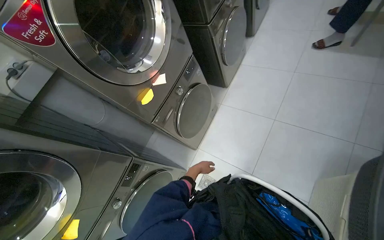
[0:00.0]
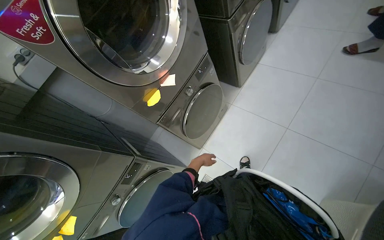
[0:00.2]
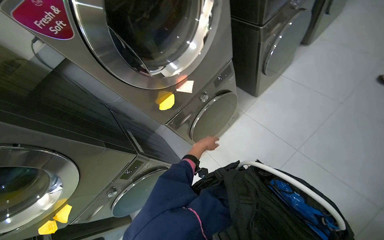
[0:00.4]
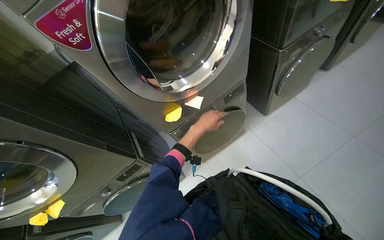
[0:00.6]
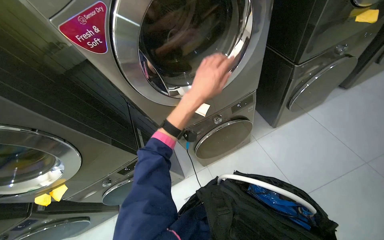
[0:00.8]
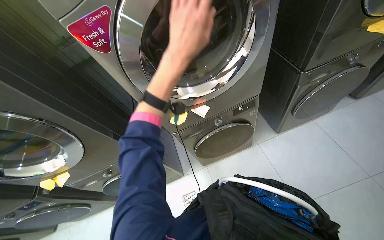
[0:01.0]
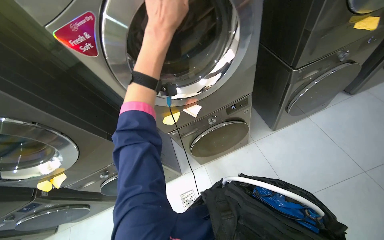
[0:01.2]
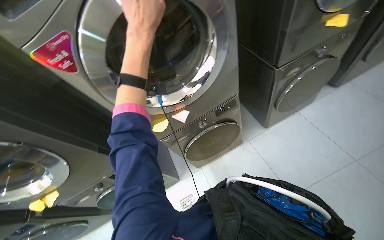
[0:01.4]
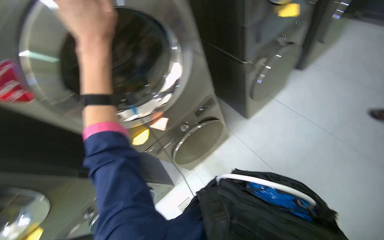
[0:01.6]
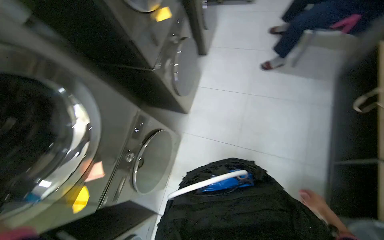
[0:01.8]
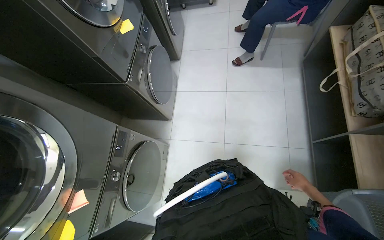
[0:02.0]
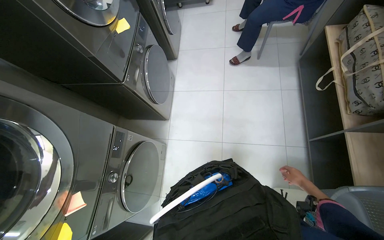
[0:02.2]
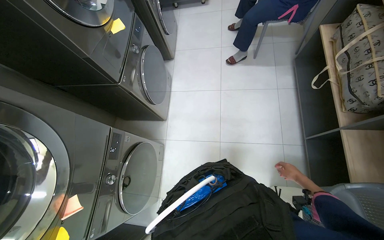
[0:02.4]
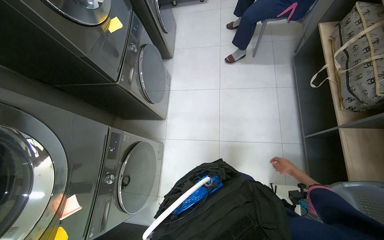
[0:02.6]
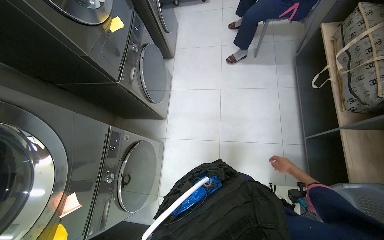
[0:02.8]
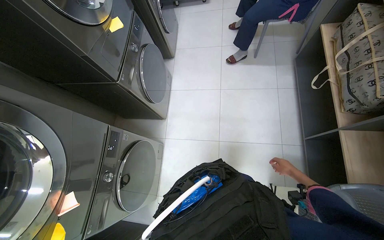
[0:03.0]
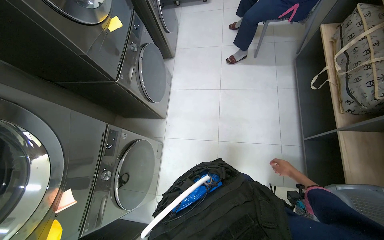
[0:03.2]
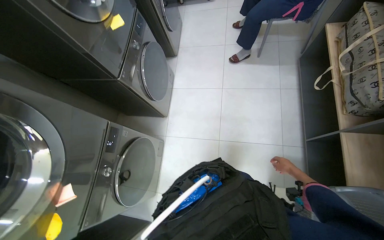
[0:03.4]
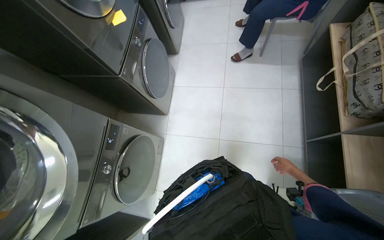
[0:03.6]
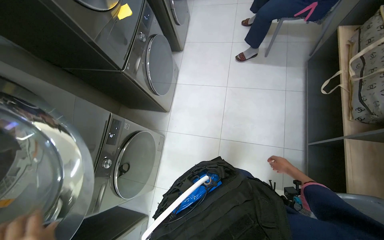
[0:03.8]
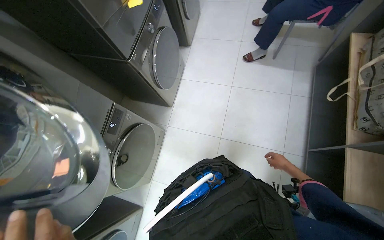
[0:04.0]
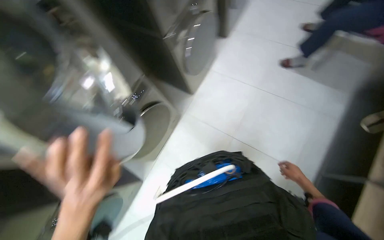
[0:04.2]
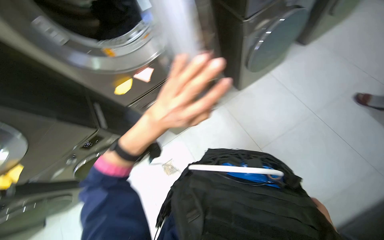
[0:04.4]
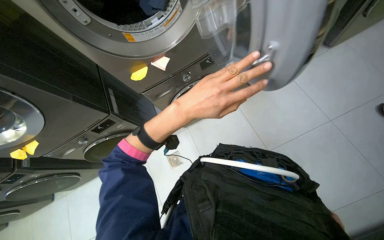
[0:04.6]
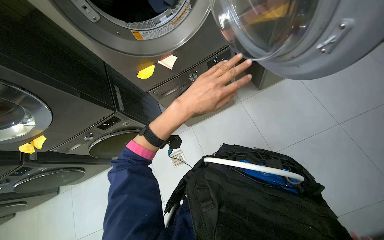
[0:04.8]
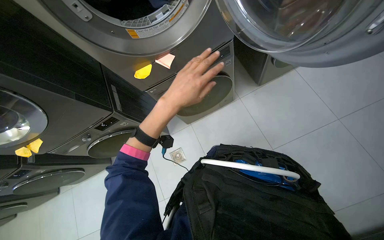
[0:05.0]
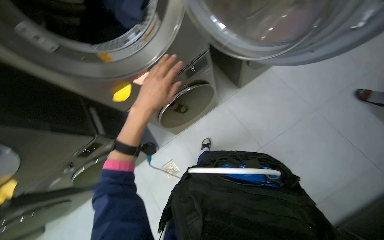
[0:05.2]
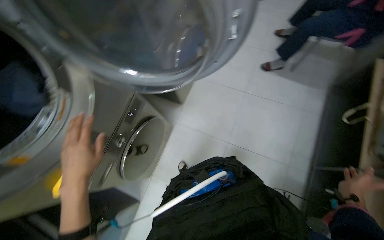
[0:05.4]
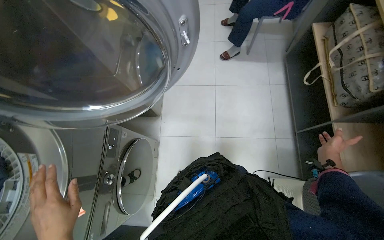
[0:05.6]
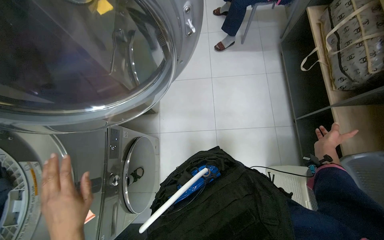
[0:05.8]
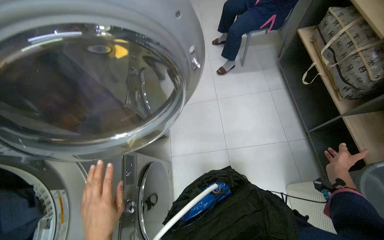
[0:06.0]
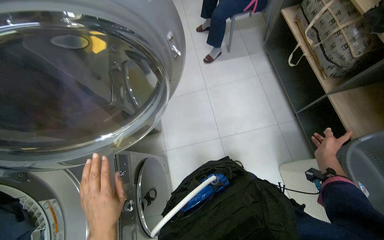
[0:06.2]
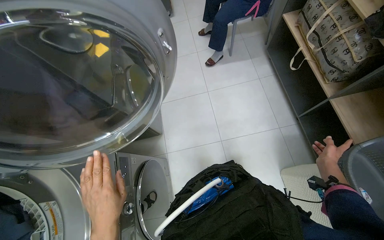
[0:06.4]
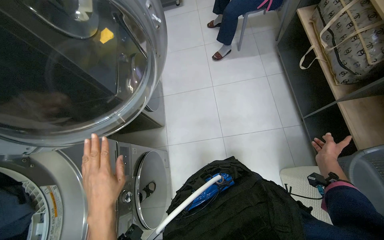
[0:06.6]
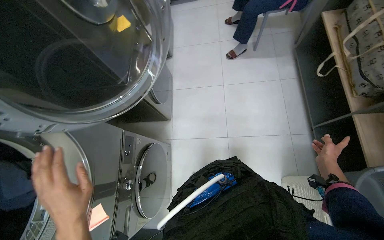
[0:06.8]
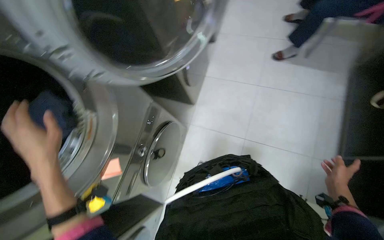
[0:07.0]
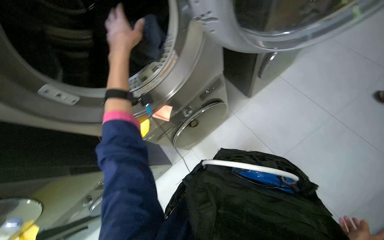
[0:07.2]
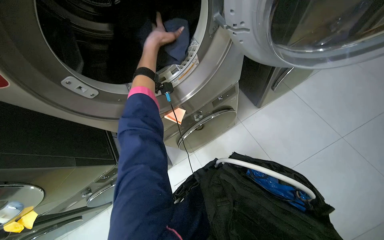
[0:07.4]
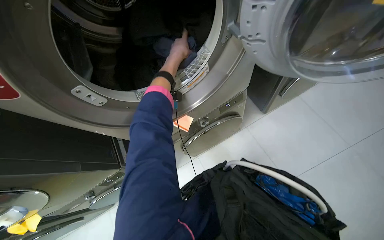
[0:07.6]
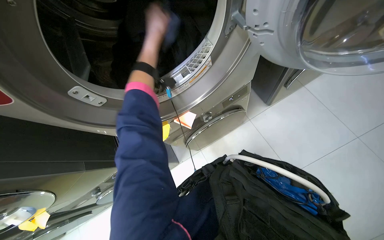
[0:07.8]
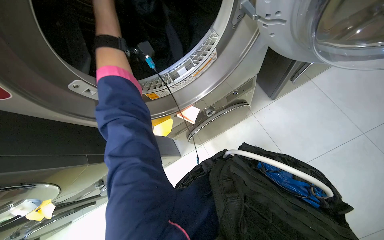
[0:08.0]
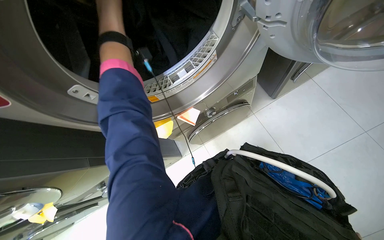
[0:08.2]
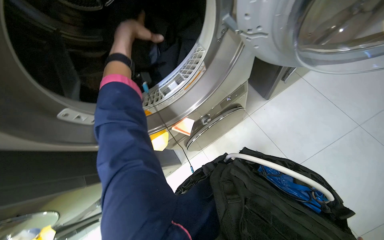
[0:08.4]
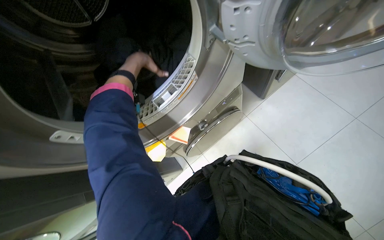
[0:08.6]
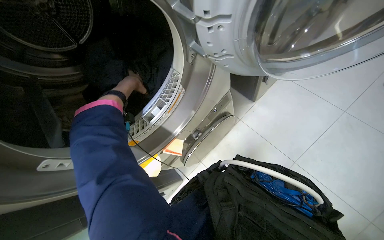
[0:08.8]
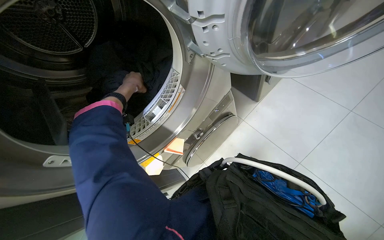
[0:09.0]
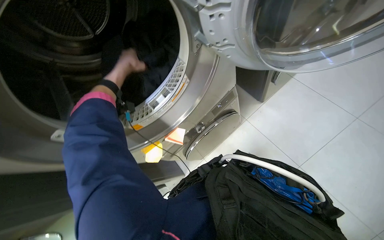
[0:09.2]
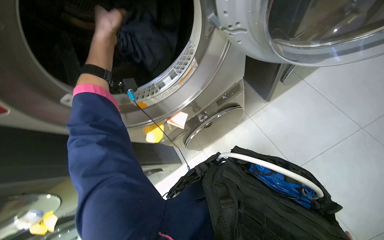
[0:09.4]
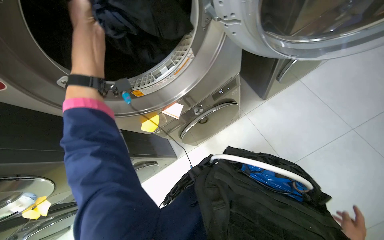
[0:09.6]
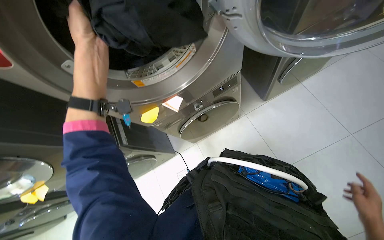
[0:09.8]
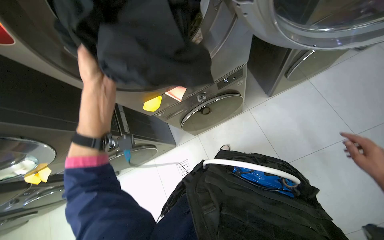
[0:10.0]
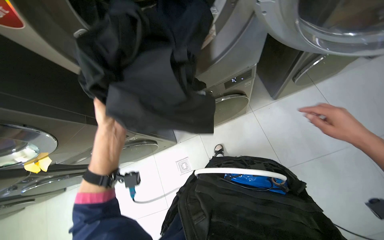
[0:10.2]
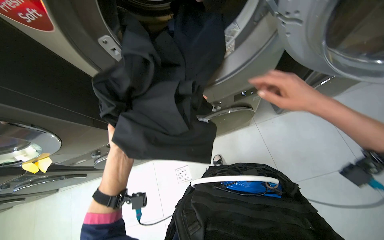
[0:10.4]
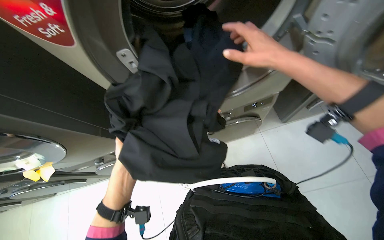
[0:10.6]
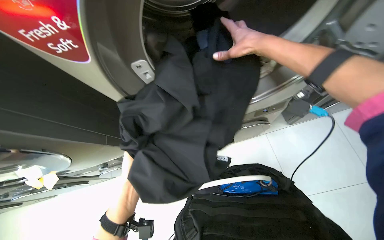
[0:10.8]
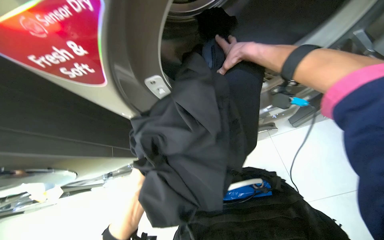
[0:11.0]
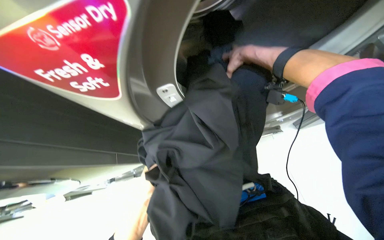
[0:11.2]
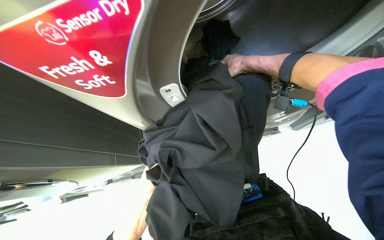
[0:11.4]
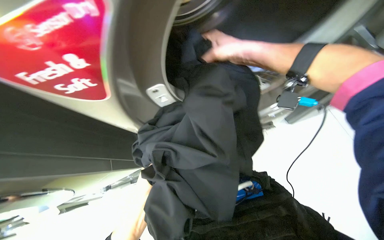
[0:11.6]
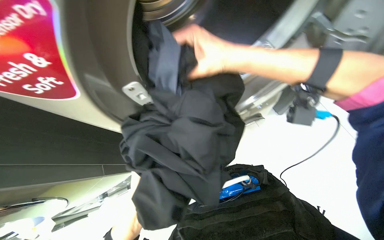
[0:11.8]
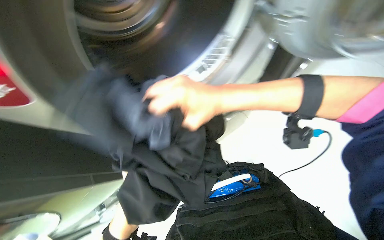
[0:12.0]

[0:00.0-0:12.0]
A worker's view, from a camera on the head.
Job: managing laundry.
The whole recording: Emptying washing machines and removing notes. The worker opens washing machine doors, removes clothes, and collects sticky notes from the machines.
0:01.6 to 0:03.0: The head rotates about 45 degrees to the right.
0:03.0 to 0:04.4: The wearer looks some 50 degrees further to the left.
0:04.4 to 0:06.0: The head turns to the right by some 60 degrees. The camera pitches upward, by some 20 degrees.
0:06.0 to 0:07.6: The head rotates approximately 65 degrees to the left. The view tips downward by approximately 15 degrees.
0:09.0 to 0:10.4: The scene rotates clockwise by about 30 degrees. The left hand heads down the picture, covering about 50 cm.
0:10.4 to 0:12.0: The right hand shifts approximately 30 cm to the left.

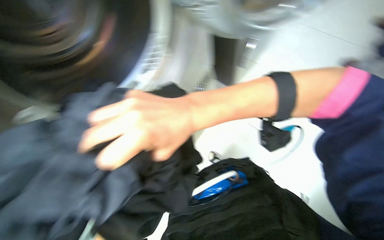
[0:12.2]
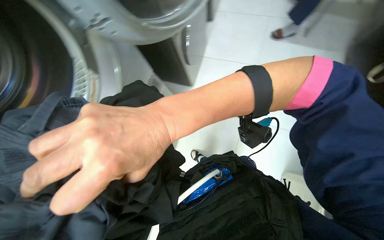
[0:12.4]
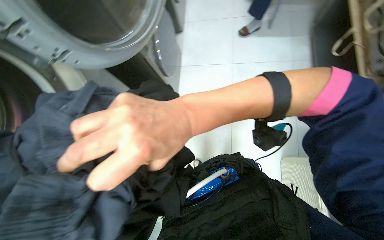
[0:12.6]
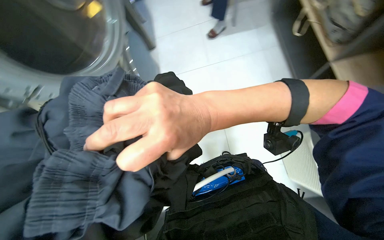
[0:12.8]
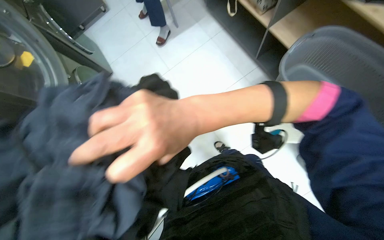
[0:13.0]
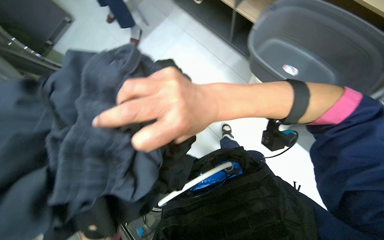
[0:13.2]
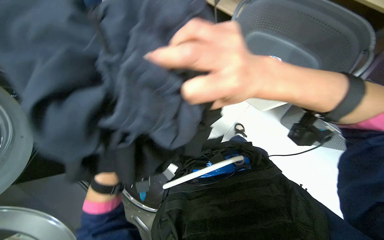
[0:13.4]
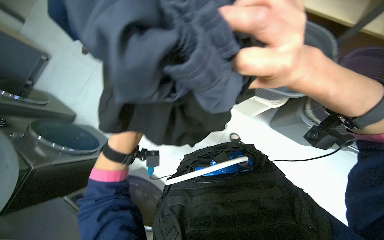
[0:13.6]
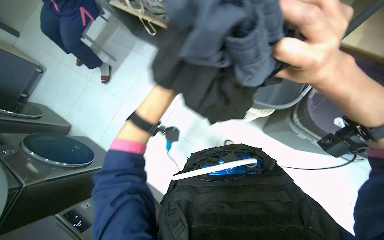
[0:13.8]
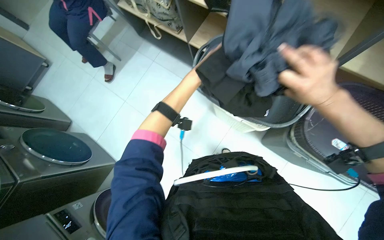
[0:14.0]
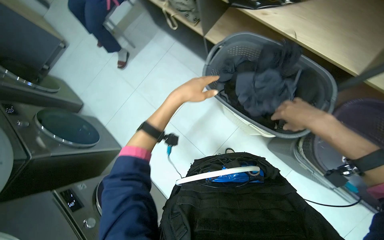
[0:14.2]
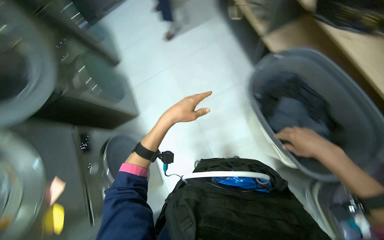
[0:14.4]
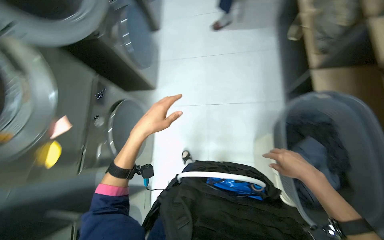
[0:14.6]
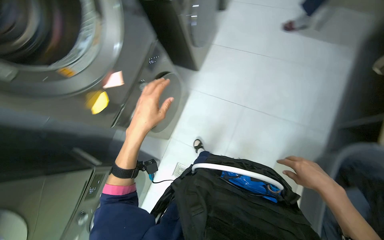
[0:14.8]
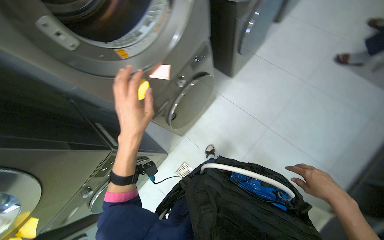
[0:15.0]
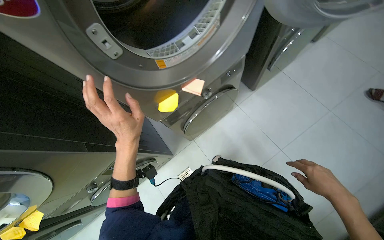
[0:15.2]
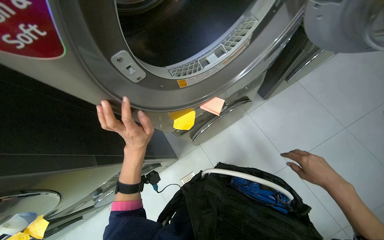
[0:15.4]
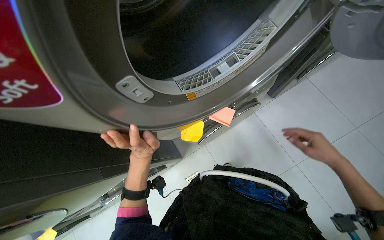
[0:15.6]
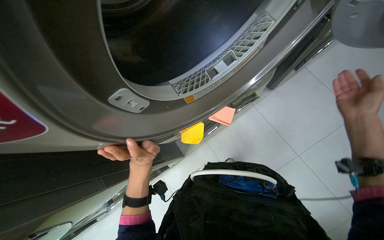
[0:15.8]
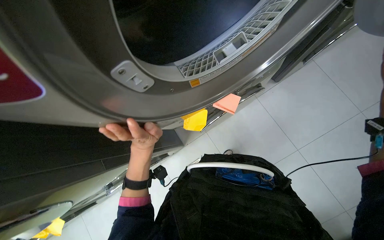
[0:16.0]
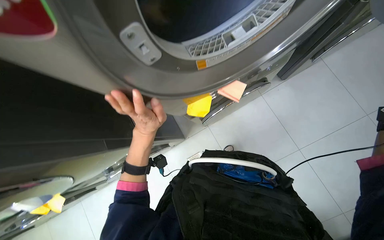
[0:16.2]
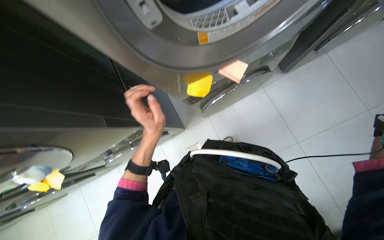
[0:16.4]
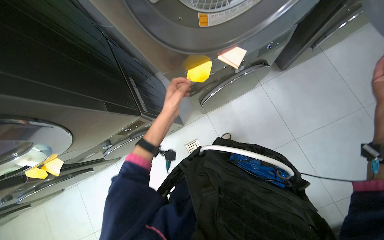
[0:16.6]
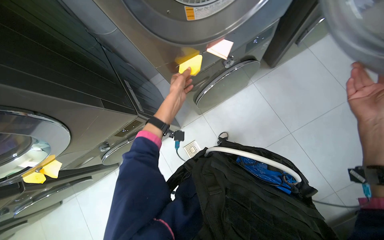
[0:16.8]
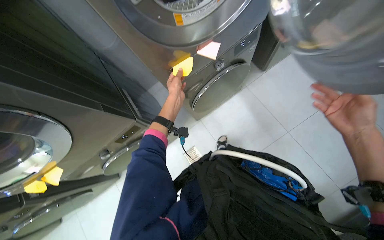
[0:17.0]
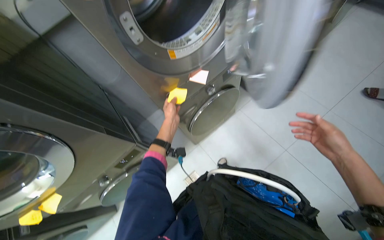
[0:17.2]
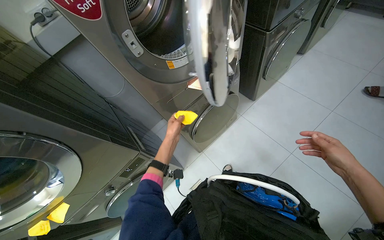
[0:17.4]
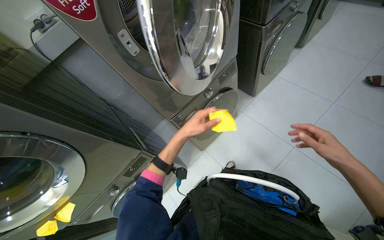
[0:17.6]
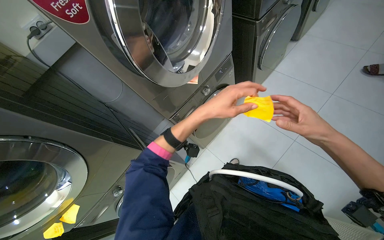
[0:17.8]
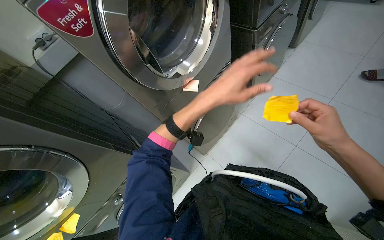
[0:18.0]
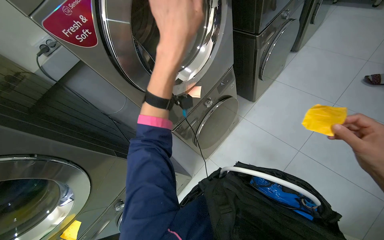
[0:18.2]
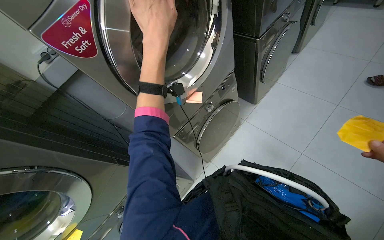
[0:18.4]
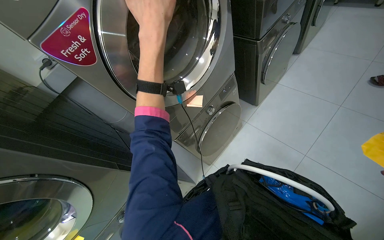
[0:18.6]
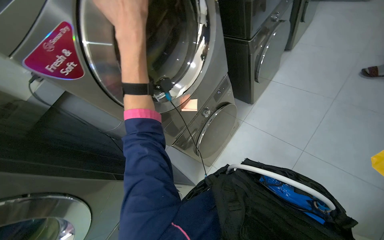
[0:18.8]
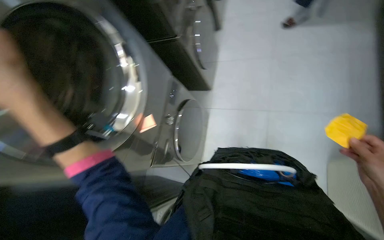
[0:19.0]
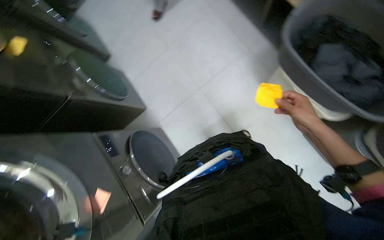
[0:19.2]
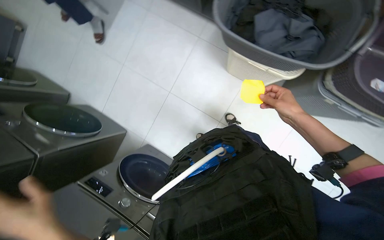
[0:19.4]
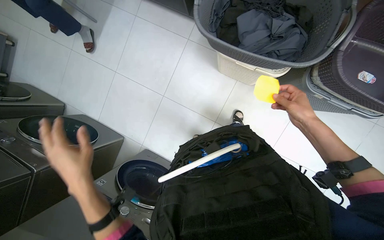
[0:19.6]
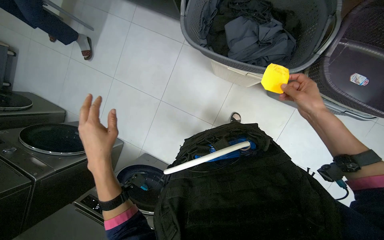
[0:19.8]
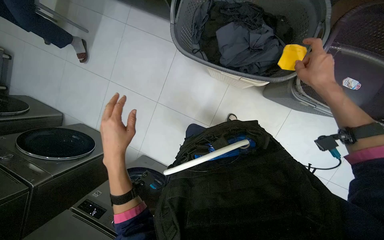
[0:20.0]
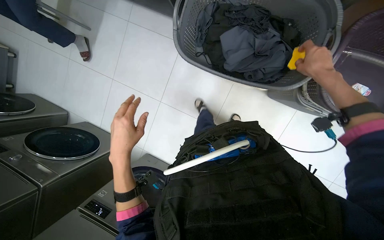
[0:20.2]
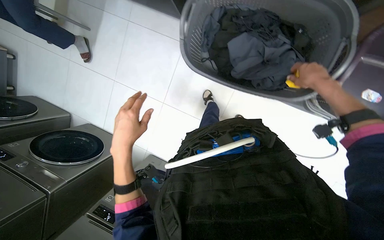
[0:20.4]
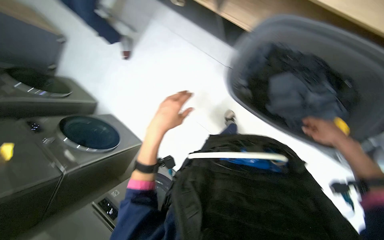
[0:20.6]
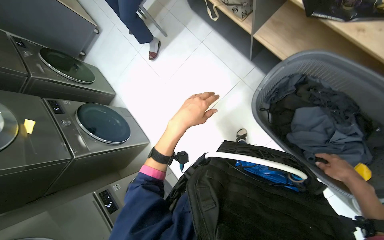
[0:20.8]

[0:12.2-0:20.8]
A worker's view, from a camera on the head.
Job: managing laundry.
The whole recording: Emptying washing machines and removing notes. The worker opens washing machine doors, removes clothes, and collects sticky notes from the machines.
0:12.2 to 0:13.6: The head turns to the right by approximately 80 degrees.
0:13.6 to 0:15.0: The head turns to the left by about 75 degrees.
0:15.0 to 0:16.6: The view tilts approximately 15 degrees downward. The left hand goes some 20 cm farther from the camera.
0:16.6 to 0:18.0: The camera pitches upward, by about 25 degrees. The left hand shifts about 30 cm nearer to the camera and to the right.
0:18.0 to 0:19.4: The wearer's head swings roughly 80 degrees to the right.
